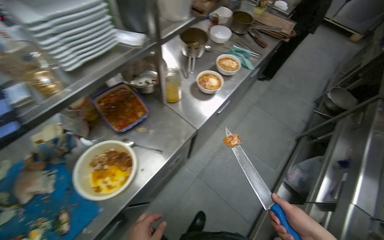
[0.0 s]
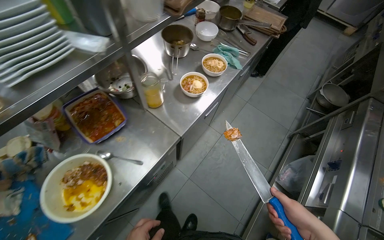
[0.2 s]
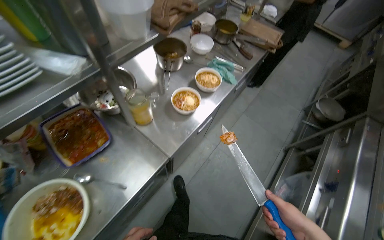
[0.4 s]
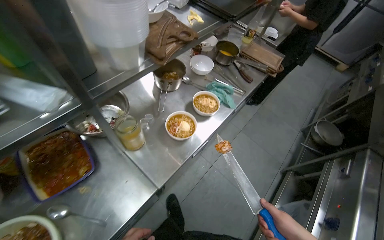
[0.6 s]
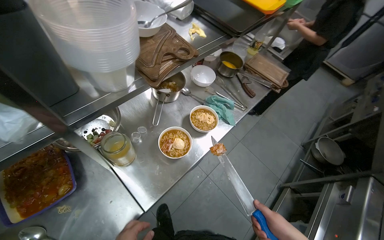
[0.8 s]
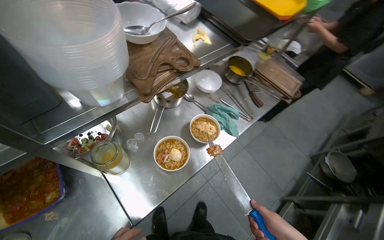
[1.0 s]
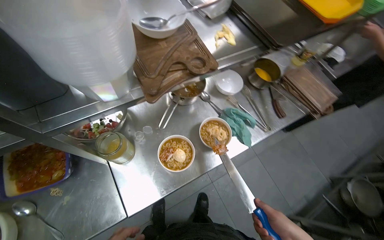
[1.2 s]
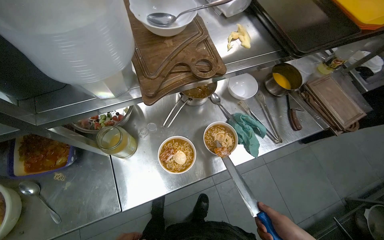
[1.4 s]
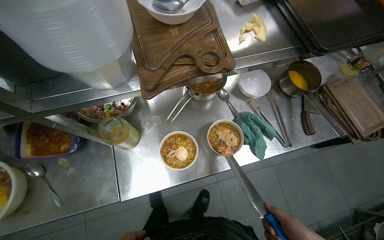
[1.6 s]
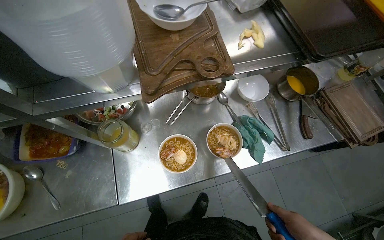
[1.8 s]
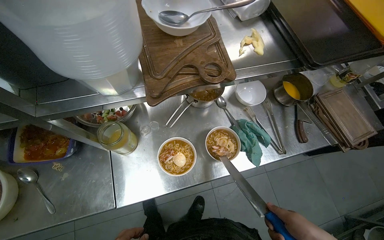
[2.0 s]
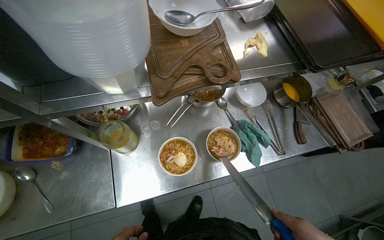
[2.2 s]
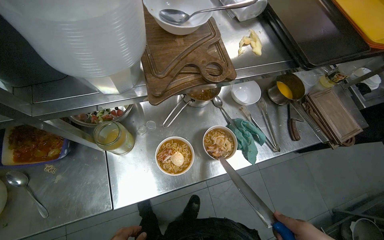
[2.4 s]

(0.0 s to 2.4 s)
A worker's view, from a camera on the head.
Job: preparing food.
The whole recording: Preparing and assembling ramen bowls. The worker chops ingredients on a cutting board and adds them to ramen bowls.
0.0 s - 1.2 s: The camera travels some 50 cm.

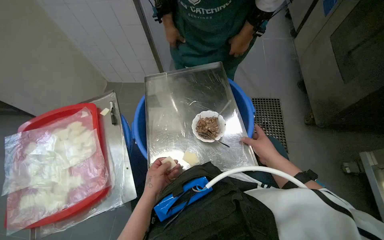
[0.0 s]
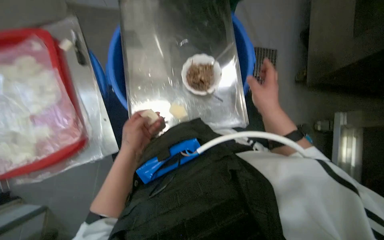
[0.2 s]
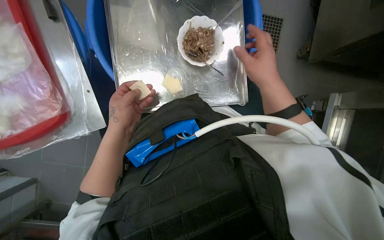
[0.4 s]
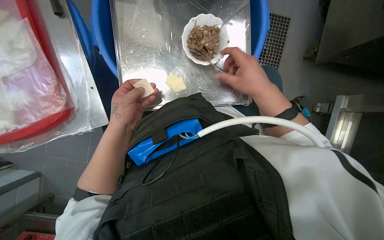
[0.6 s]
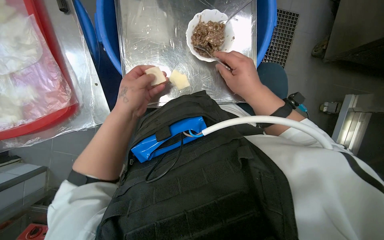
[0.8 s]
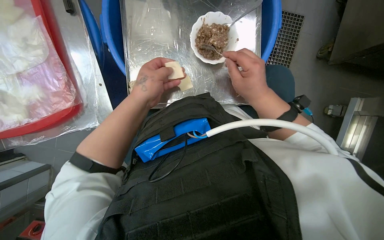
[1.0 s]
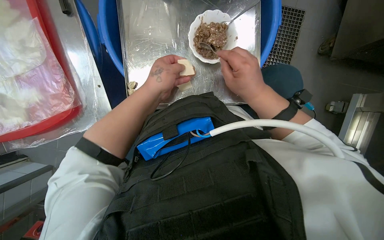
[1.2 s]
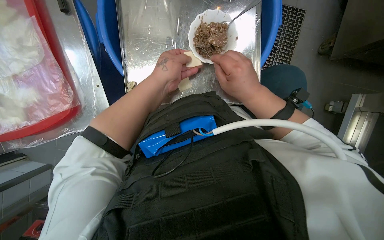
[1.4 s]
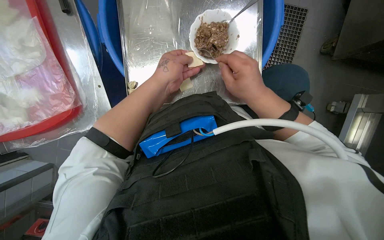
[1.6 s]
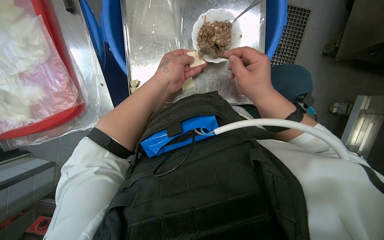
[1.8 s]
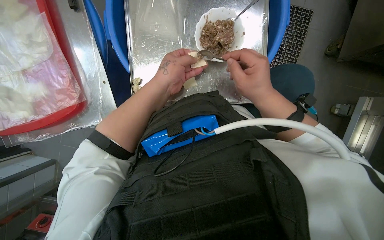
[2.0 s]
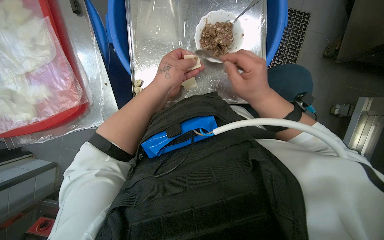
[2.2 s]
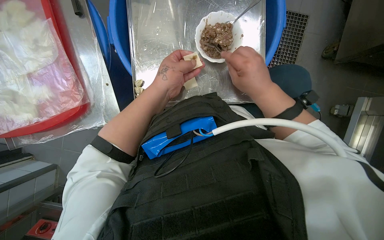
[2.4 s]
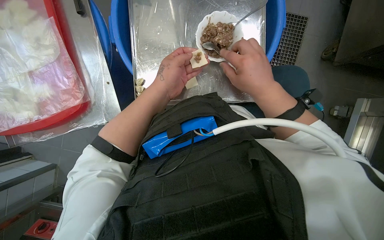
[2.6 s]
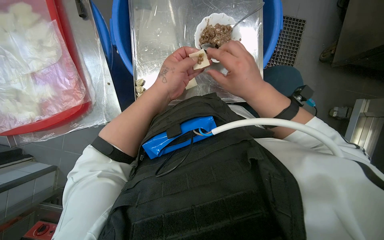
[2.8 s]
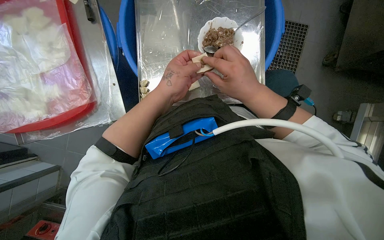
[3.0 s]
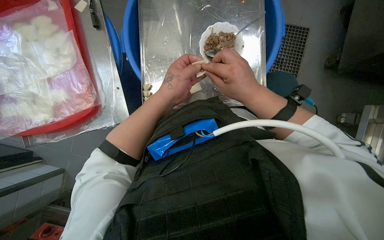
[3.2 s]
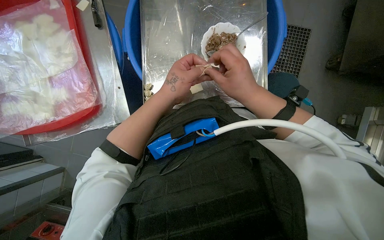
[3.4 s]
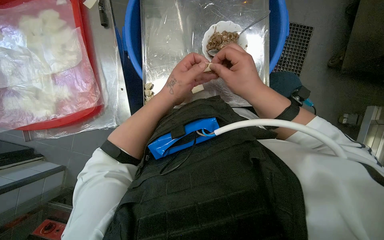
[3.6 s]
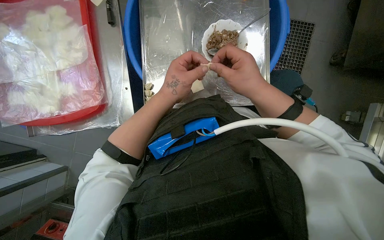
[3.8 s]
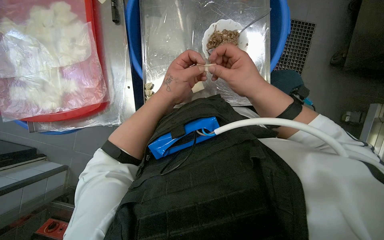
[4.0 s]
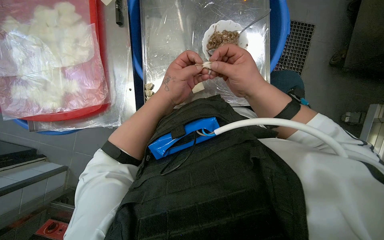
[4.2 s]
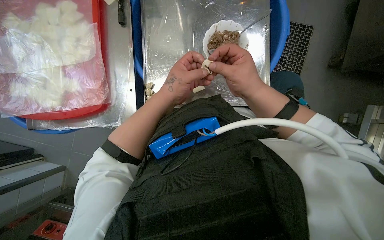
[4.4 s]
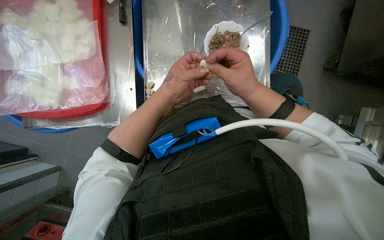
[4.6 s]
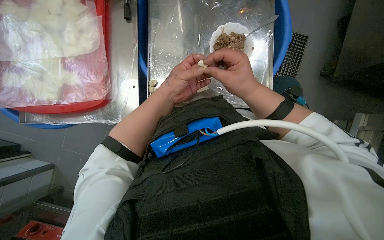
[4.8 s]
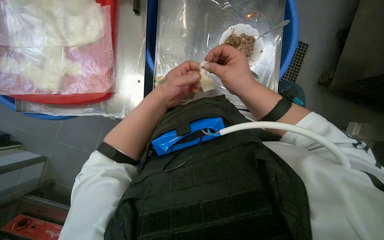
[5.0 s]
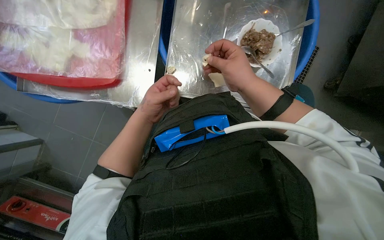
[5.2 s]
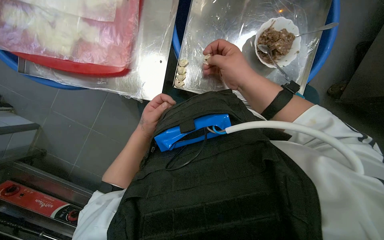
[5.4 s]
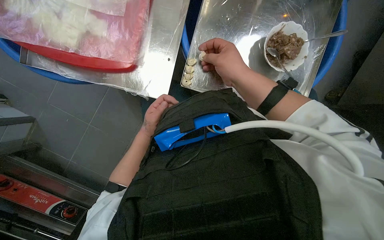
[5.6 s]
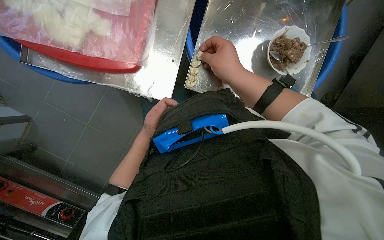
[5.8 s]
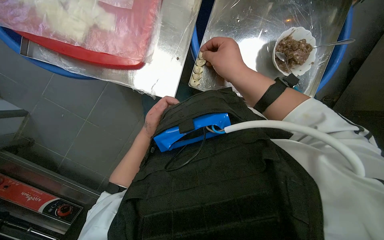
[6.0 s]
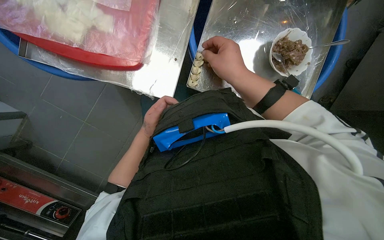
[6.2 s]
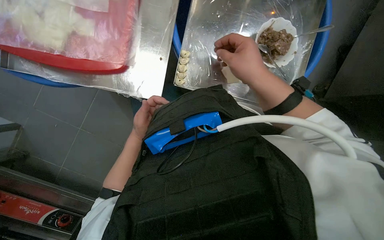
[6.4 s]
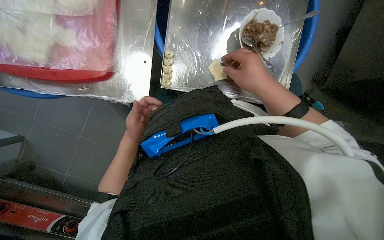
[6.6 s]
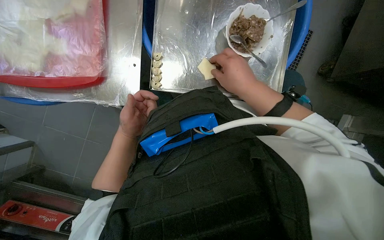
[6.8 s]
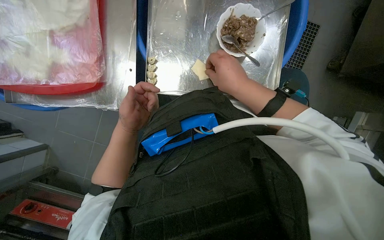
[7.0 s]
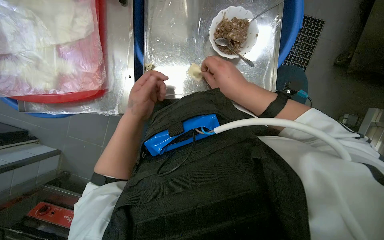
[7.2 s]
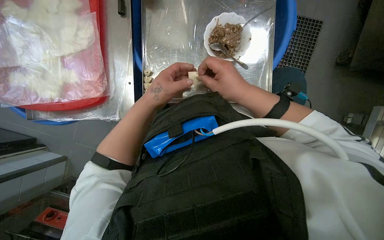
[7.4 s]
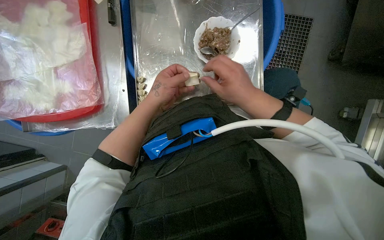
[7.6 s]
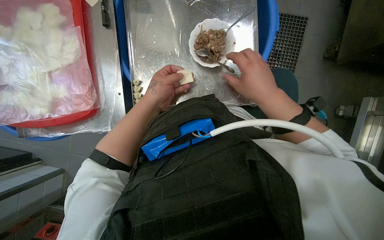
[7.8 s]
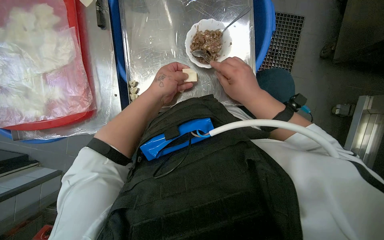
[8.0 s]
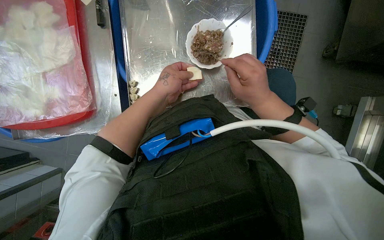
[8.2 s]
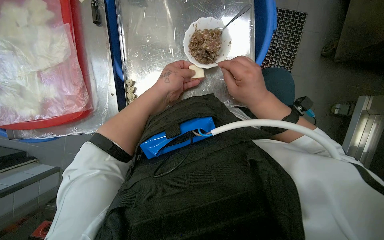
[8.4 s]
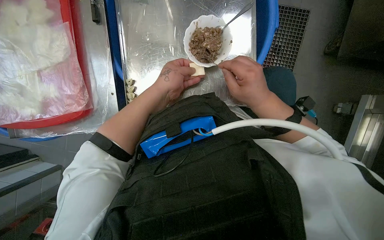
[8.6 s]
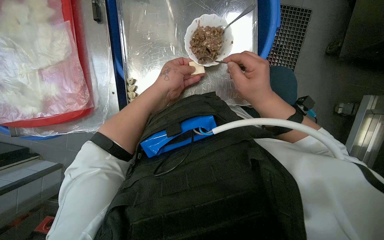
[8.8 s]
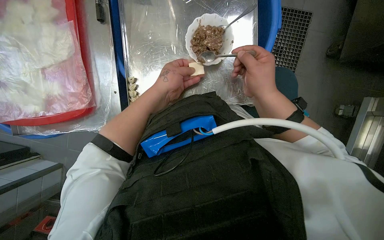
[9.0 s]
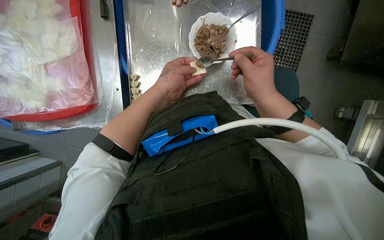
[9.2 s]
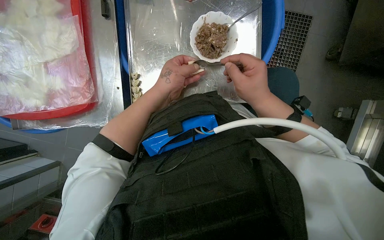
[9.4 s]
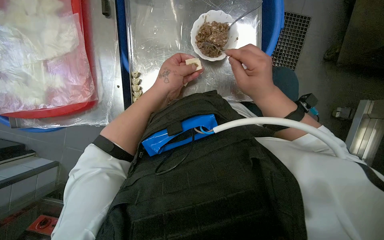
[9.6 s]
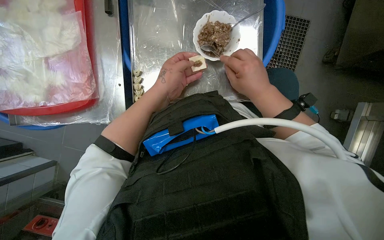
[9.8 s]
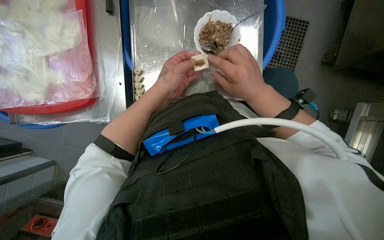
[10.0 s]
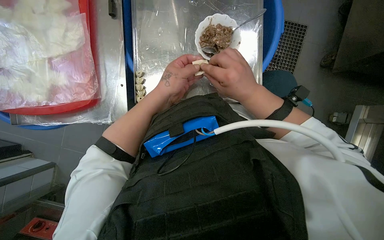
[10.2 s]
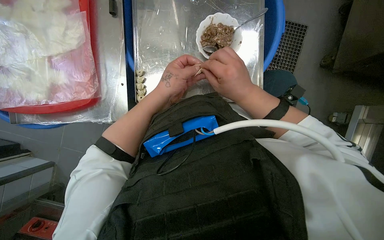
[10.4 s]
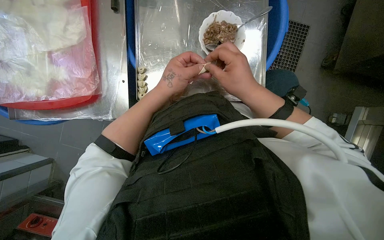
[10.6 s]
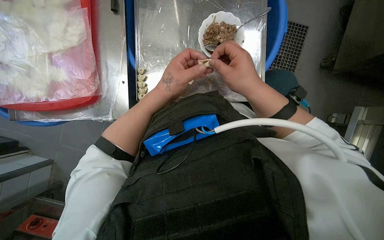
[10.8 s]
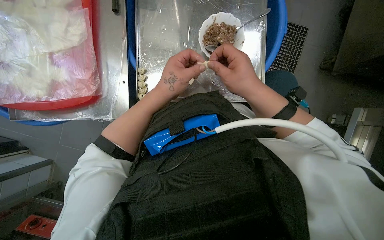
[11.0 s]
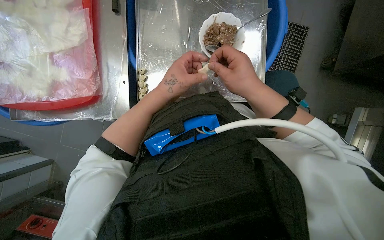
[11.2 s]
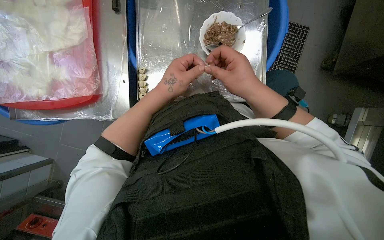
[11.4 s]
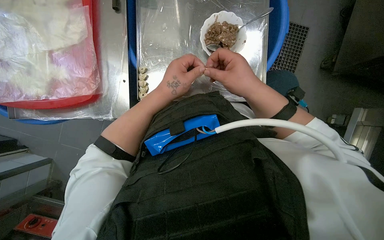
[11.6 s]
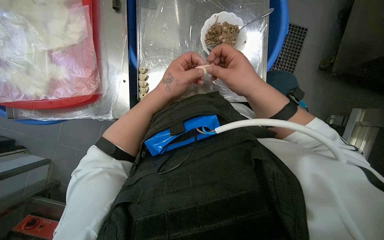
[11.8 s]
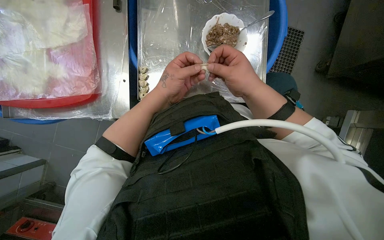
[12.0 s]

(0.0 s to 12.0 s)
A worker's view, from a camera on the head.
Job: preparing food.
The whole recording: Making dumplings with meat filling. The worker picks up dough, fills it with meat, folds it, and places the finished dumpling on a tray.
0.0 s - 1.6 s: The wearer looks some 30 degrees further downward.
1.6 s - 4.4 s: The hands work in one place, with small movements.
4.4 s - 6.0 s: The left hand travels to the left, farther from the camera and down the picture by roughly 30 cm.
6.0 s - 7.6 s: The left hand shifts approximately 20 cm nearer to the camera and up the picture; the right hand goes some 10 cm down the picture.
7.6 s - 12.0 s: The hands work in one place, with small movements.

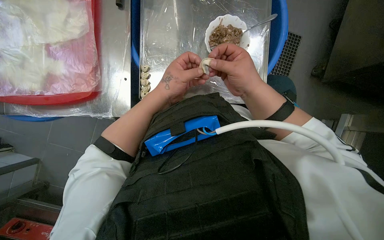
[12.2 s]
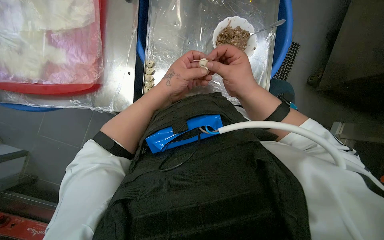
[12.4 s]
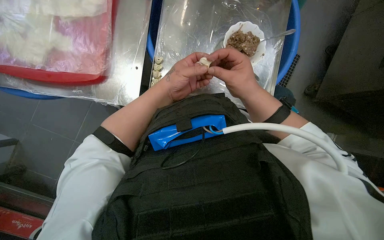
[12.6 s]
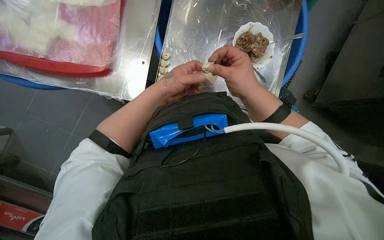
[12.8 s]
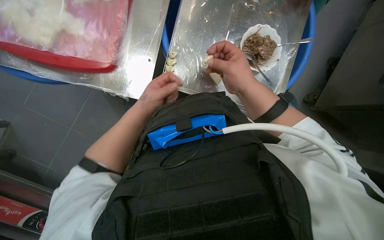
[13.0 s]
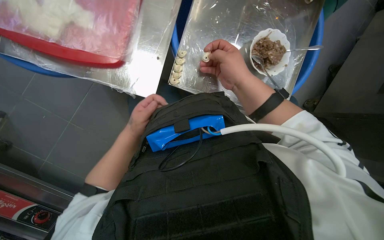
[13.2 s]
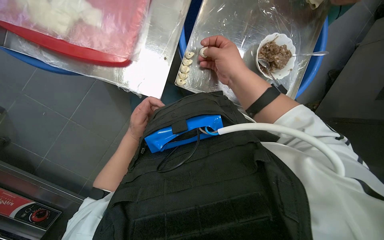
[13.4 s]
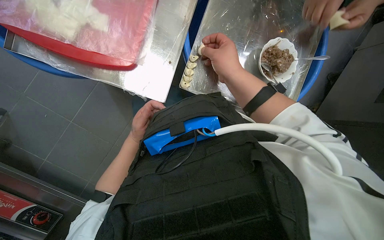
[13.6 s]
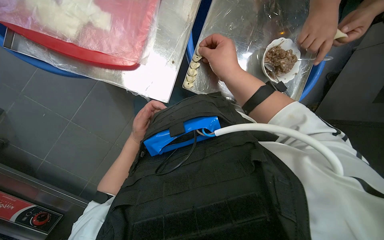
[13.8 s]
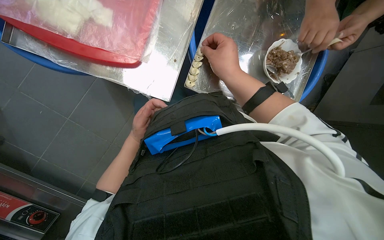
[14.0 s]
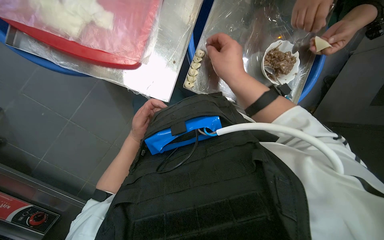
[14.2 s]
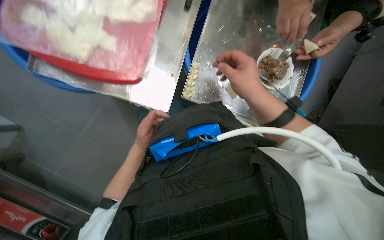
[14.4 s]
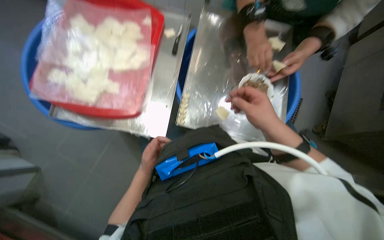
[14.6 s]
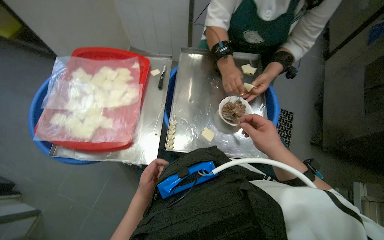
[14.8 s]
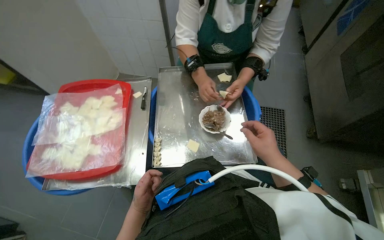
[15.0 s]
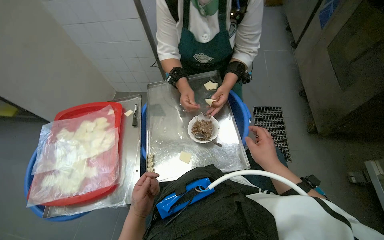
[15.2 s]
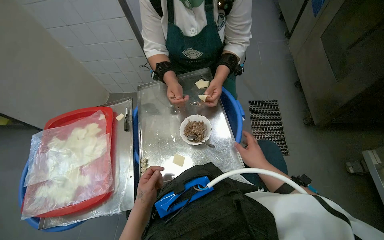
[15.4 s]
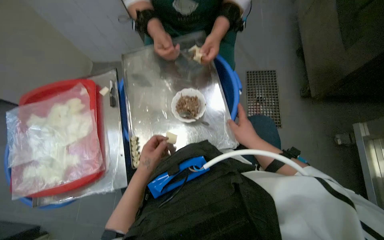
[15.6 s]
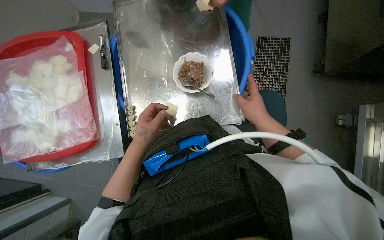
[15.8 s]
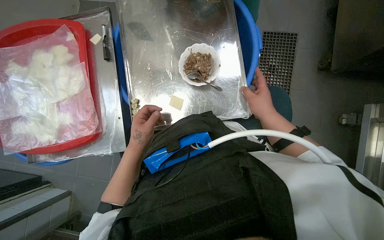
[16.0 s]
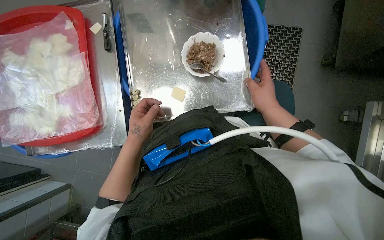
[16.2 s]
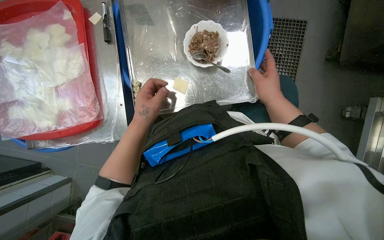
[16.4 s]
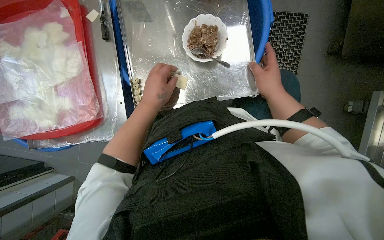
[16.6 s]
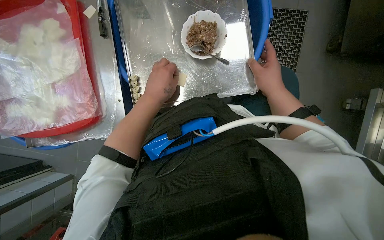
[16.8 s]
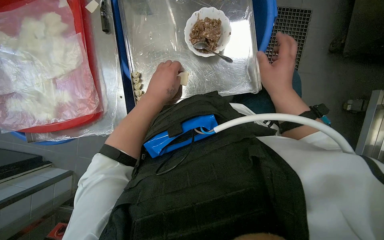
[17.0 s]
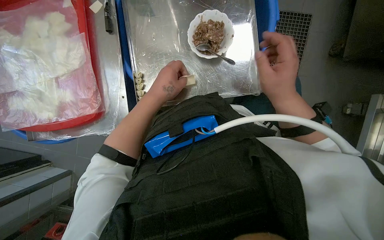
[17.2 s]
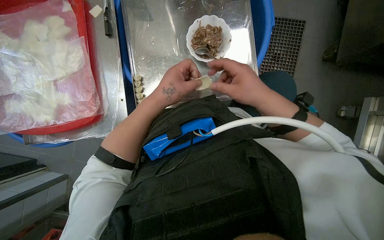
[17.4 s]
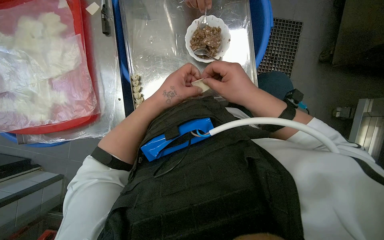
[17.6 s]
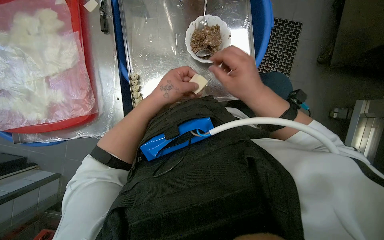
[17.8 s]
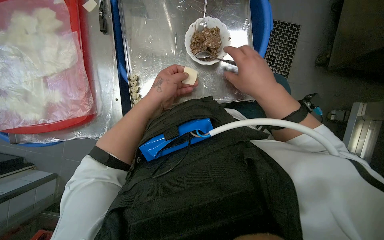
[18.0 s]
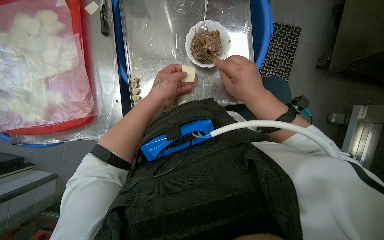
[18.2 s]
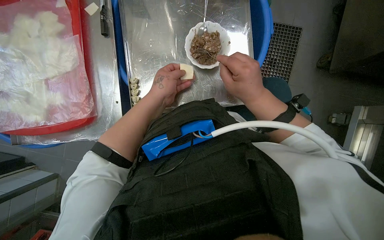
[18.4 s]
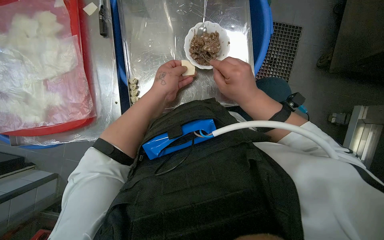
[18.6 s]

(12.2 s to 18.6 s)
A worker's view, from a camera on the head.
Job: preparing food.
The whole recording: Making dumplings with meat filling. The worker picks up dough, fills it with meat, folds it, and places the finished dumpling on a tray.
12.2 s - 13.8 s: The right hand goes some 10 cm up the picture; the left hand goes approximately 25 cm to the left and down the picture.
13.8 s - 15.4 s: The camera pitches upward, by approximately 30 degrees. The scene rotates counterclockwise by roughly 35 degrees.
15.4 s - 17.0 s: The view tips downward by roughly 30 degrees.
17.0 s - 18.6 s: The right hand is displaced to the left and nearer to the camera by roughly 15 cm.
